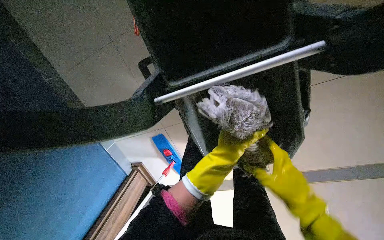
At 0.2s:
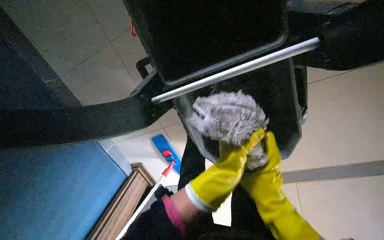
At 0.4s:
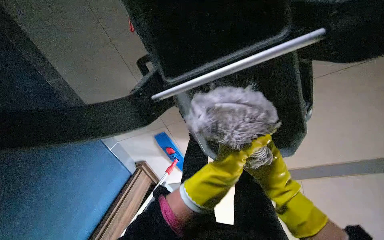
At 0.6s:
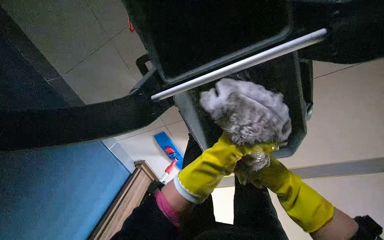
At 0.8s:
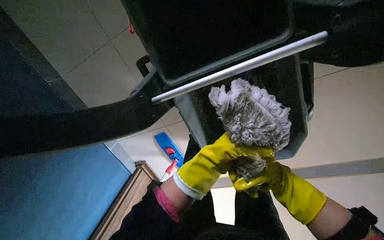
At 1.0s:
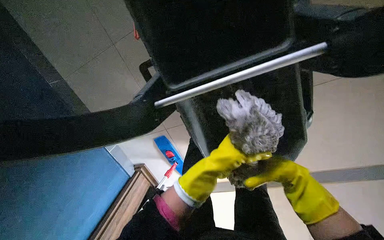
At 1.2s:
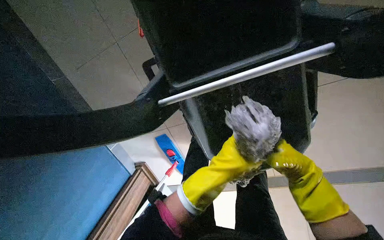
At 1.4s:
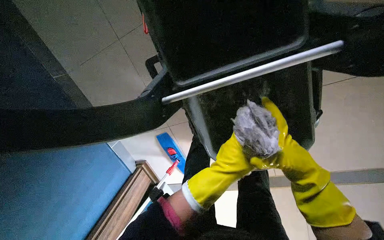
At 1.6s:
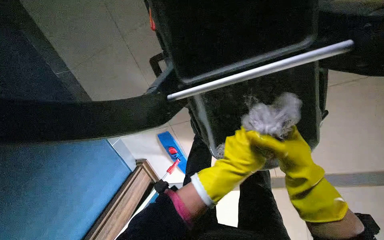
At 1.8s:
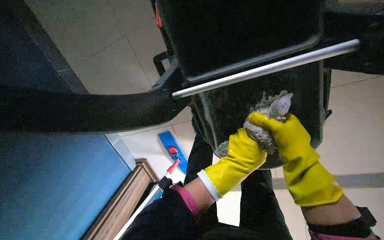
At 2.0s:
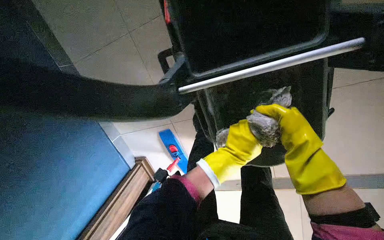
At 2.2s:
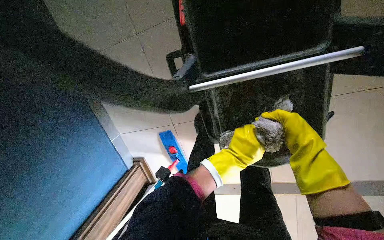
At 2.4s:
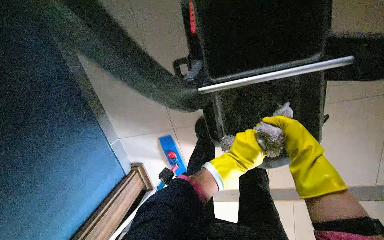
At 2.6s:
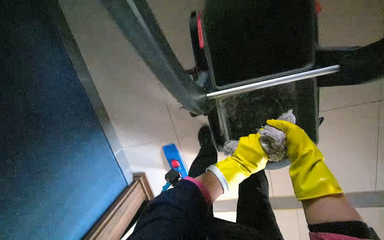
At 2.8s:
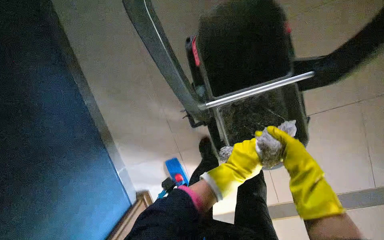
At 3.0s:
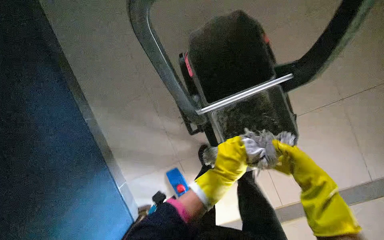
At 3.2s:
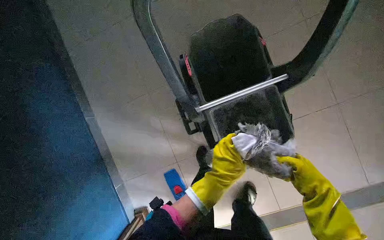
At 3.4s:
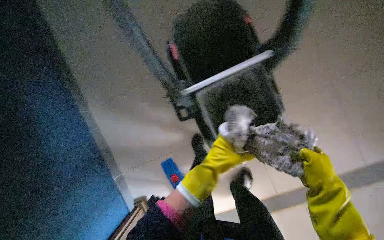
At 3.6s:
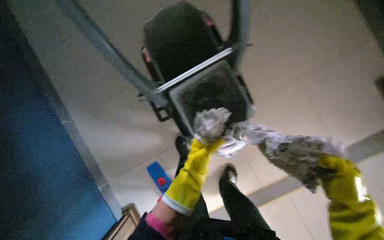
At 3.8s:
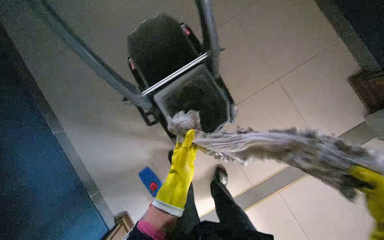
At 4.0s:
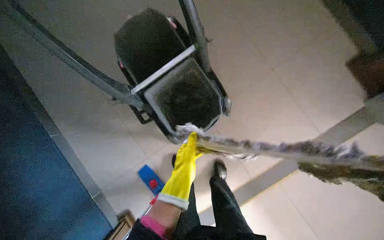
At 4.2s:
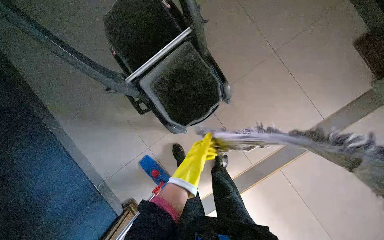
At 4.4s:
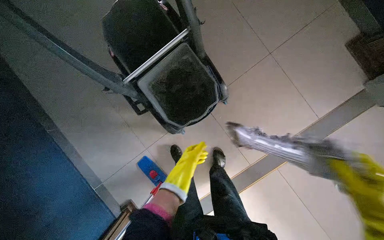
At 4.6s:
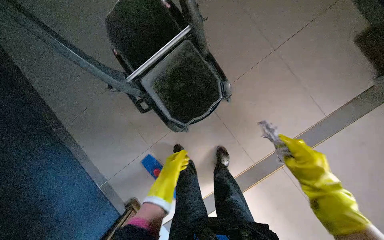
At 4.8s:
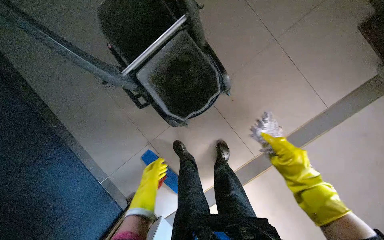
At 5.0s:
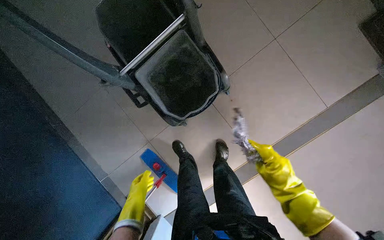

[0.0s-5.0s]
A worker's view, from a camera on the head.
Job: preparing cleaning supplies.
The whole recording: Wringing out mop head. The worker wrings out the mop head in the cleaning cart.
0.0s to 1.6s: The right hand swings left and right, some 15 cm each way, with 2 reversals. The left hand goes nearer and farther, about 10 cm each way, reversing 2 times.
1.6s to 3.4s: The wearer looks approximately 20 degrees further upward. The right hand moves nearer to the camera and down the picture, some 20 cm. Meanwhile the left hand shifts some 10 cm to the left.
3.4s to 5.0s: The left hand is displaced down the picture, farther from the camera and to the left by approximately 30 cm.

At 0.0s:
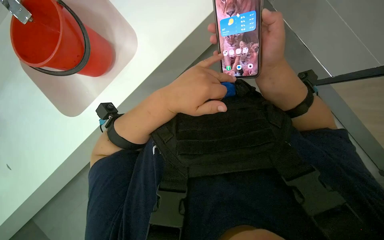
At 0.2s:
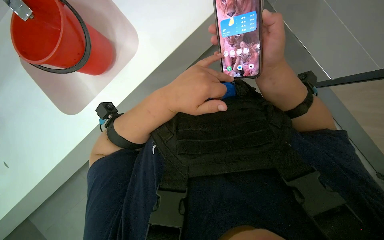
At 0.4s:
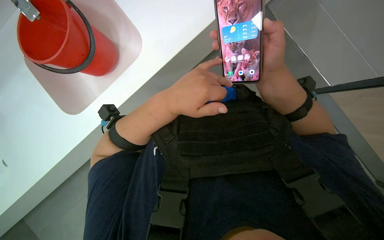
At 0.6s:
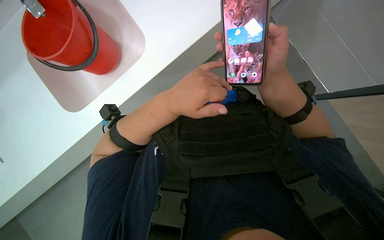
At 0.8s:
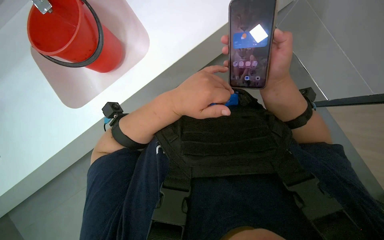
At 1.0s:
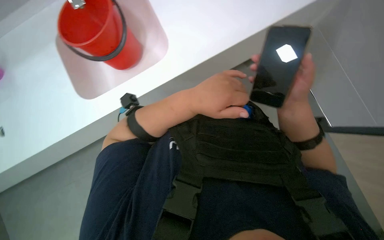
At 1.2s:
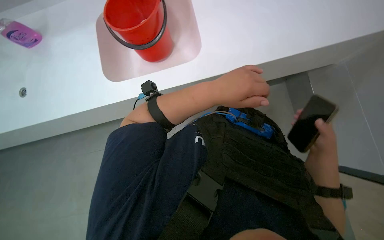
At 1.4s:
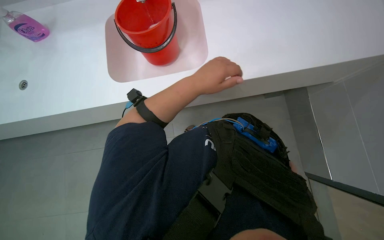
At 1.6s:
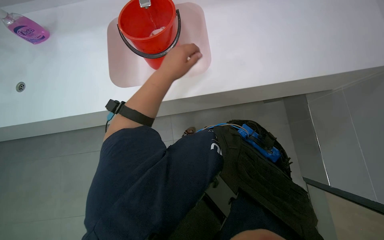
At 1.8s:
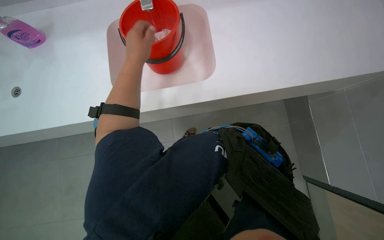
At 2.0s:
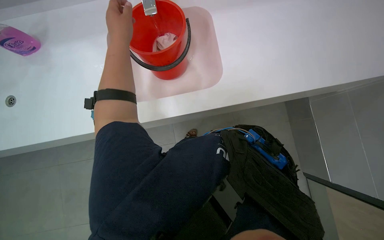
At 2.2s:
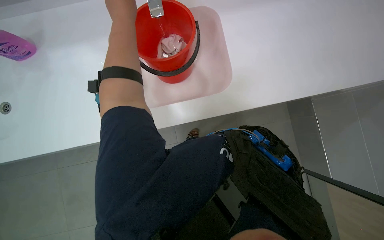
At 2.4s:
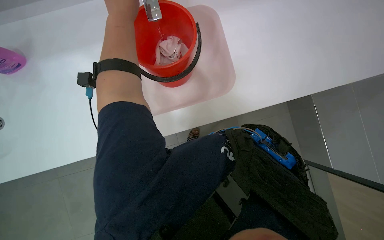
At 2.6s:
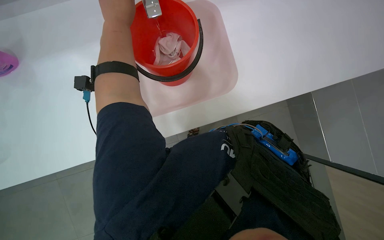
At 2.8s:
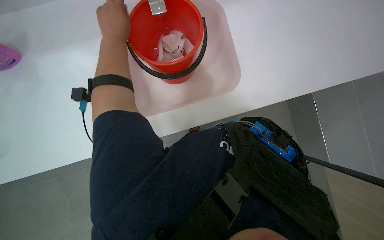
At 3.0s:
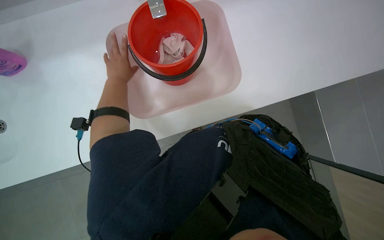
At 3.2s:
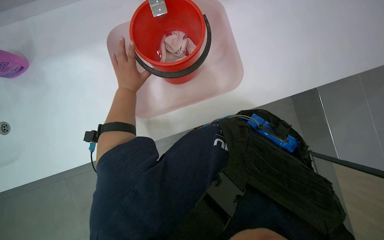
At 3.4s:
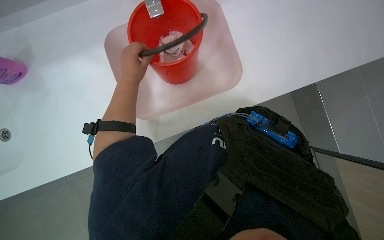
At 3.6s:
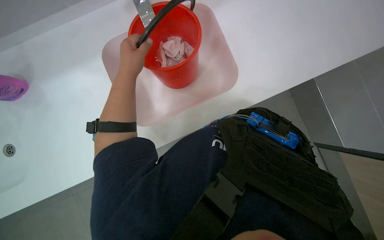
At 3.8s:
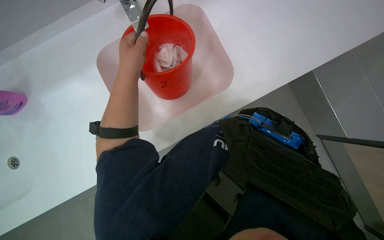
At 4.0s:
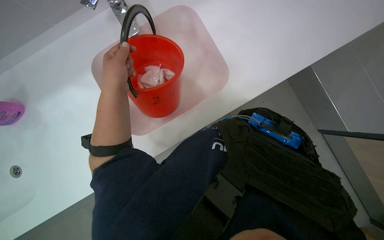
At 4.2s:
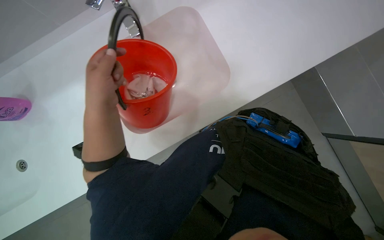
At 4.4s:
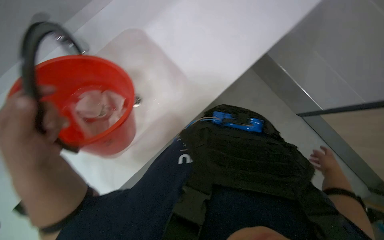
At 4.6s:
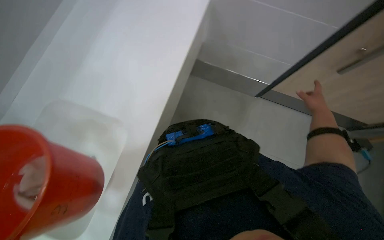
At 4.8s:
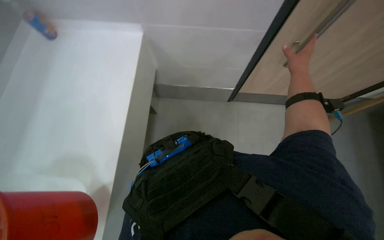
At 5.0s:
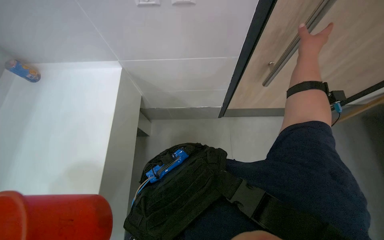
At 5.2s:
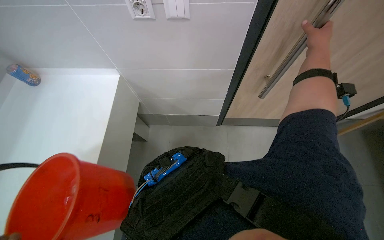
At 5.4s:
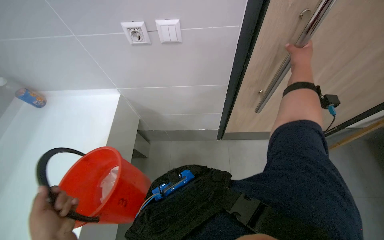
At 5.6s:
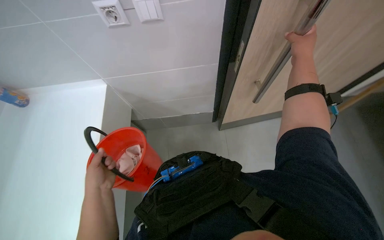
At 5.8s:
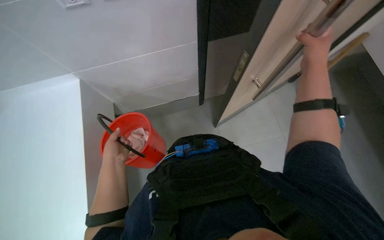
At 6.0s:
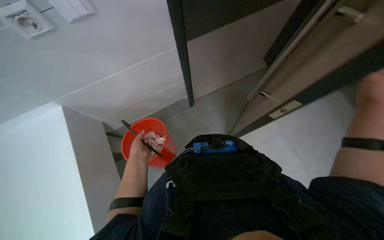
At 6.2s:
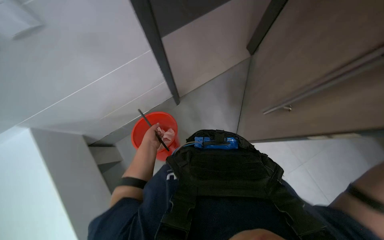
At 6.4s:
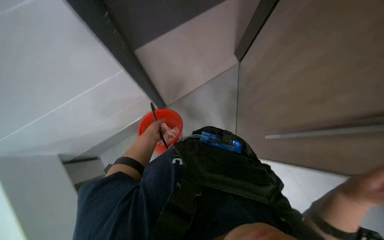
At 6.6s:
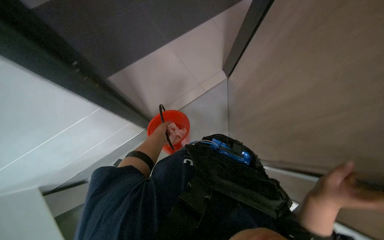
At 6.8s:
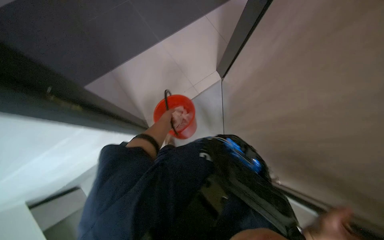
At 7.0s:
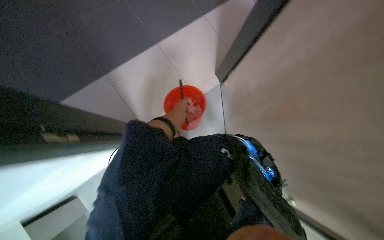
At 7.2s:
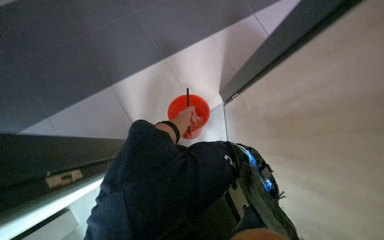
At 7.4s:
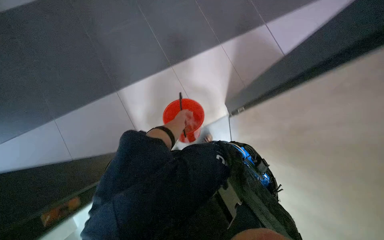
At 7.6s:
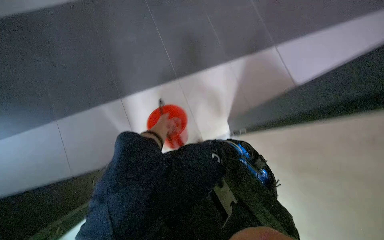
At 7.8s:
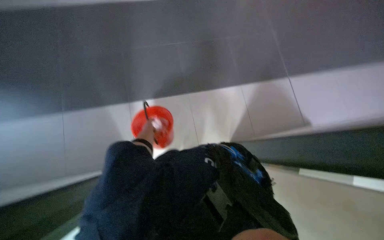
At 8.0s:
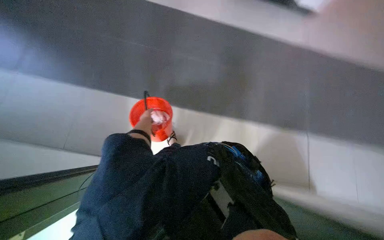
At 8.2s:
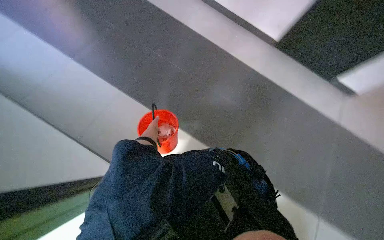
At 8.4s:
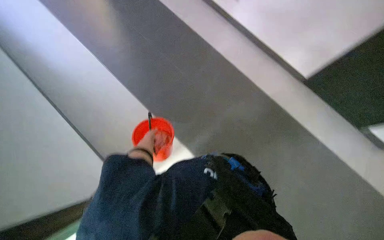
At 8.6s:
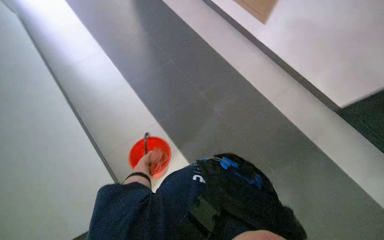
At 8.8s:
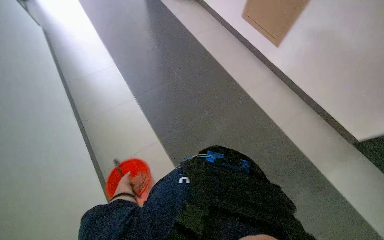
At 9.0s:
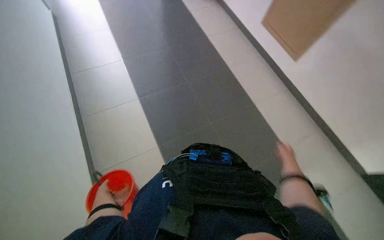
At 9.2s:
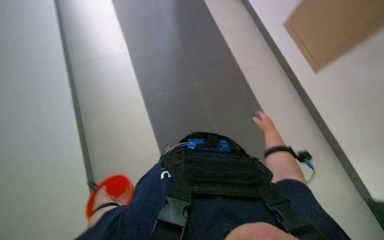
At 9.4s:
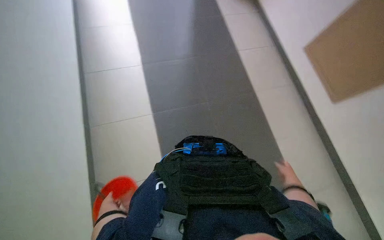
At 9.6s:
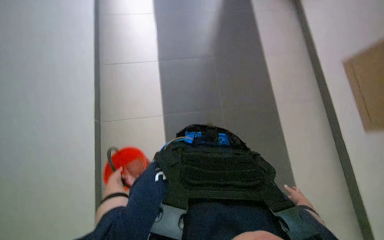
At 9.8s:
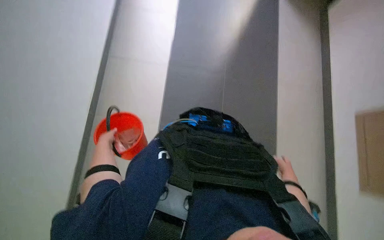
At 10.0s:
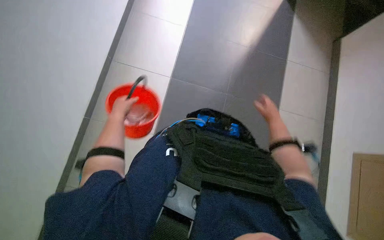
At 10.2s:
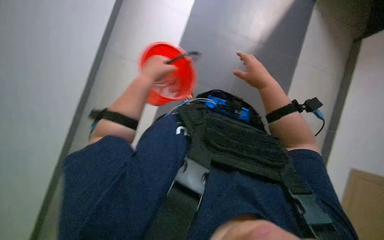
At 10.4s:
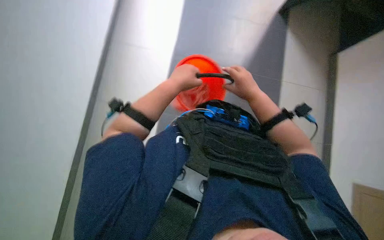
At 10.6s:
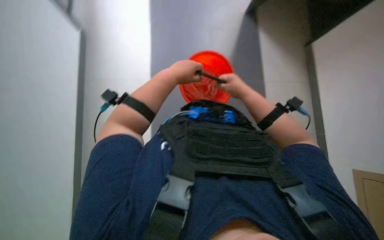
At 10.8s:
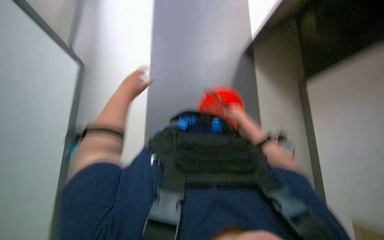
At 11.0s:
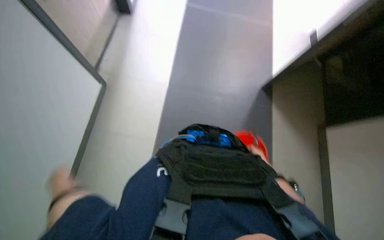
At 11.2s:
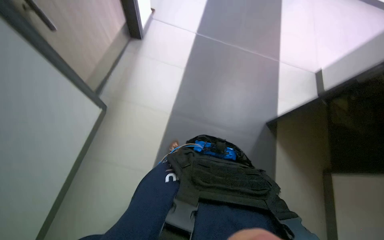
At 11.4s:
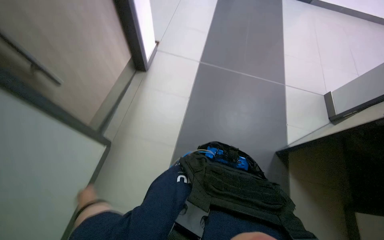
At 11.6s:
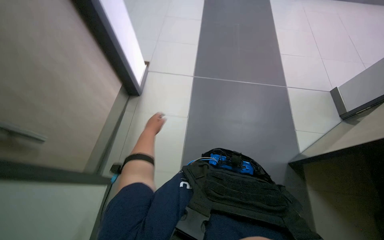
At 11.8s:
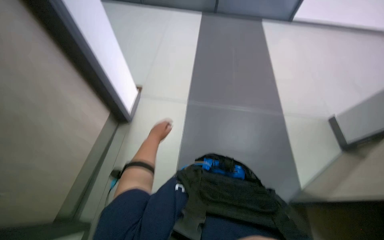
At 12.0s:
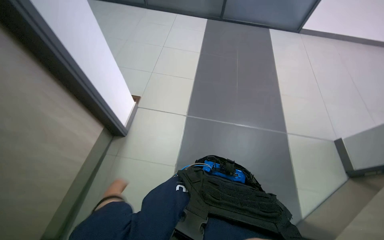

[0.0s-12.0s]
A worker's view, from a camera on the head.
Job: preparing cleaning supplies.
The whole recording: Walking with cleaning supplies. The worker walks through the building carrying a red bucket of cleaning supplies.
0.0s to 1.6s: The wearer looks about 15 degrees further upward. The scene turns approximately 35 degrees clockwise in the picture.
1.6s to 3.0s: The left hand travels to the left by roughly 20 cm.
3.0s to 4.4s: The left hand goes roughly 20 cm nearer to the camera.
4.4s to 6.0s: The head rotates some 60 degrees to the right. The view tilts roughly 10 degrees upward.
6.0s to 7.6s: The scene rotates clockwise by some 60 degrees.
9.0s to 10.4s: The wearer looks some 10 degrees further downward. The left hand heads up the picture and to the right, covering roughly 35 cm.
10.4s to 12.0s: The view tilts approximately 20 degrees upward.

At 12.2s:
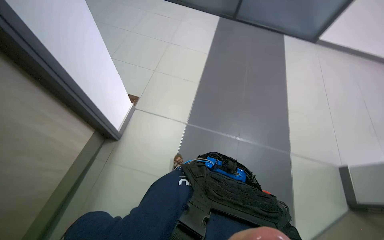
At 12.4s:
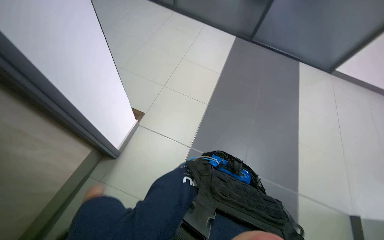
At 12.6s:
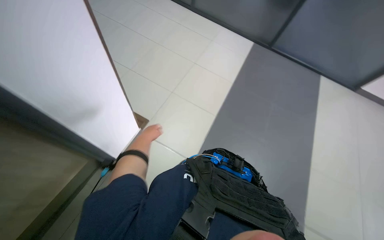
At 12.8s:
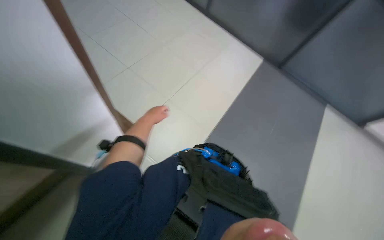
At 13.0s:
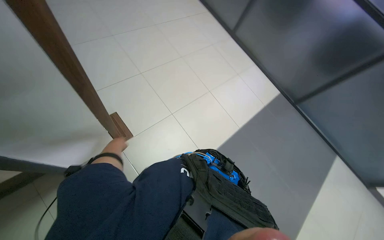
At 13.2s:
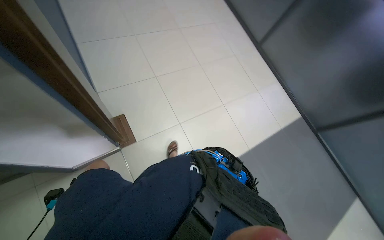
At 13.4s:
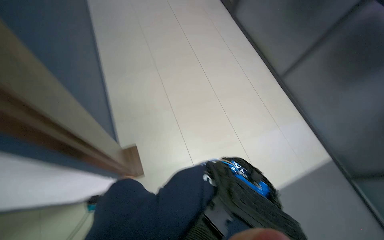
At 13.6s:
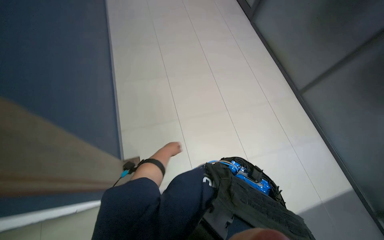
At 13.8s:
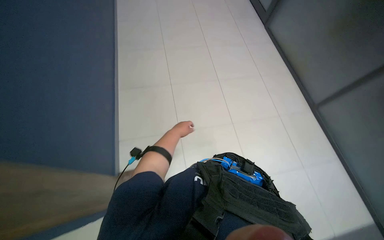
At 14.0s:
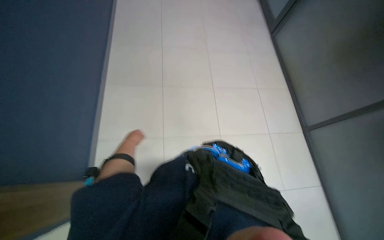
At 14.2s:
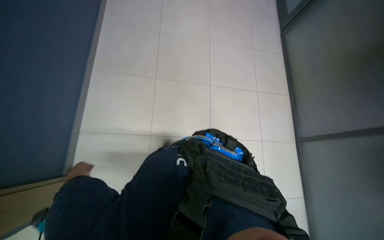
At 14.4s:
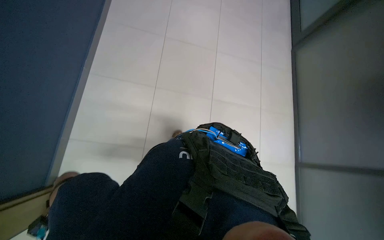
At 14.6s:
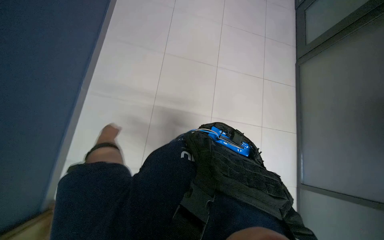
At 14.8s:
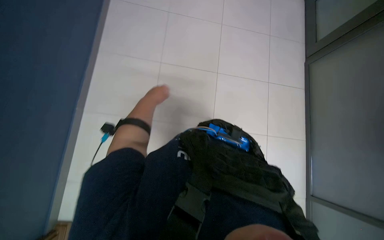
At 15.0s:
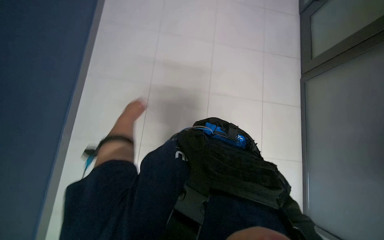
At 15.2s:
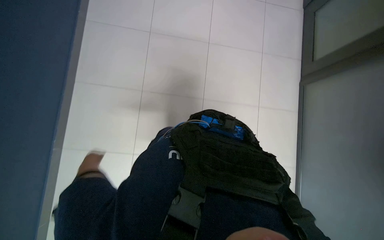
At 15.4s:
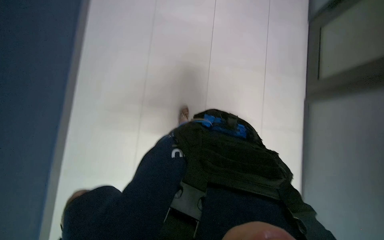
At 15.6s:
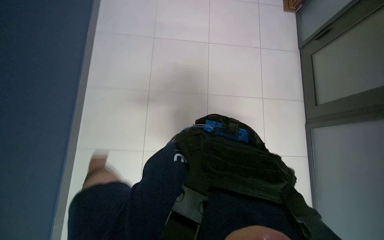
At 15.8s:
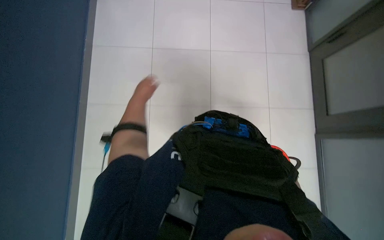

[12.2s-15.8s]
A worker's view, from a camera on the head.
Job: preparing cleaning supplies.
The whole recording: Walking with cleaning supplies. The worker walks through the building carrying a red bucket of cleaning supplies.
12.2s to 14.0s: The head travels about 40 cm. The wearer's head swings roughly 40 degrees to the left. The camera pitches upward, by roughly 20 degrees.
